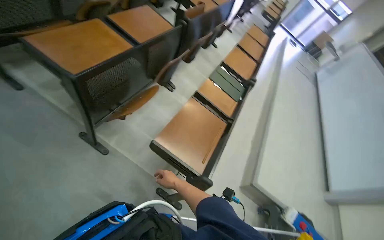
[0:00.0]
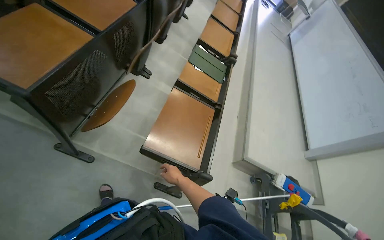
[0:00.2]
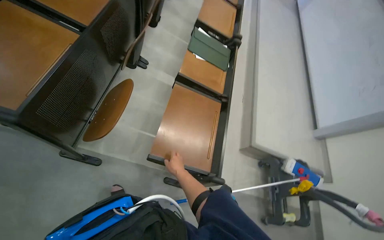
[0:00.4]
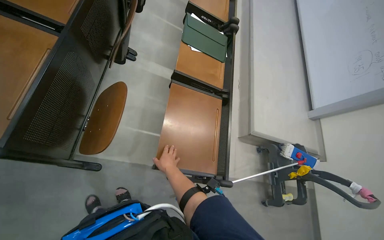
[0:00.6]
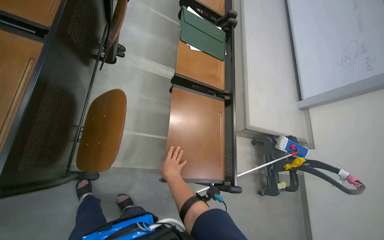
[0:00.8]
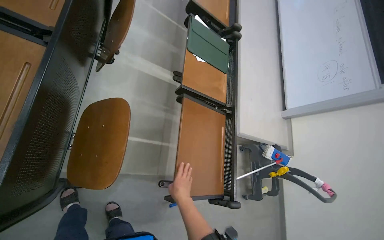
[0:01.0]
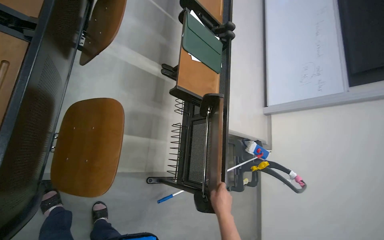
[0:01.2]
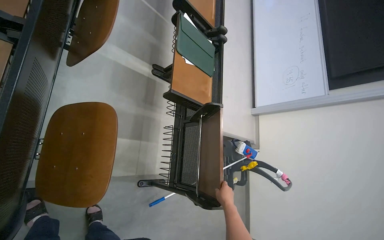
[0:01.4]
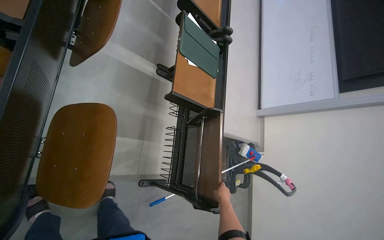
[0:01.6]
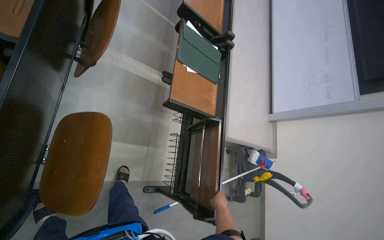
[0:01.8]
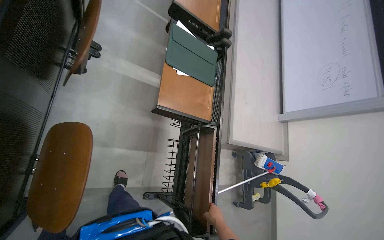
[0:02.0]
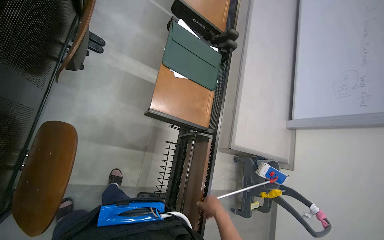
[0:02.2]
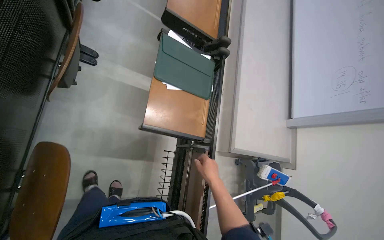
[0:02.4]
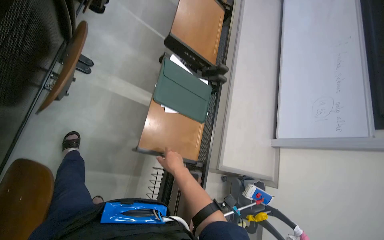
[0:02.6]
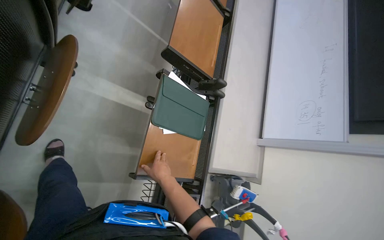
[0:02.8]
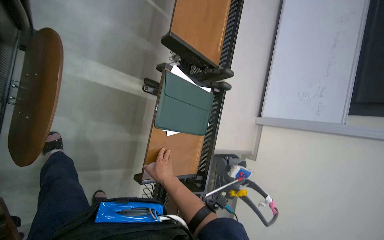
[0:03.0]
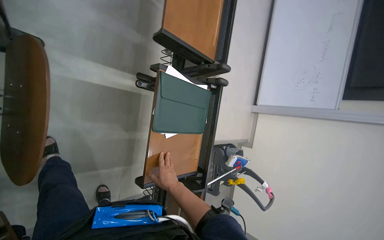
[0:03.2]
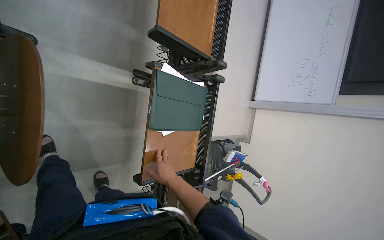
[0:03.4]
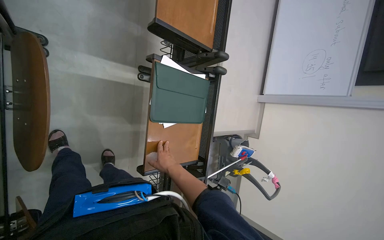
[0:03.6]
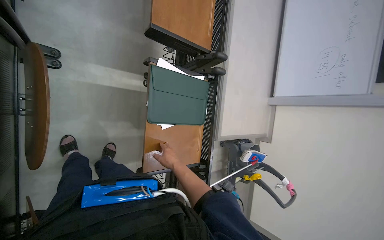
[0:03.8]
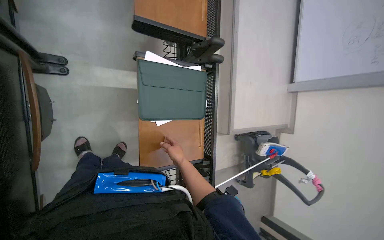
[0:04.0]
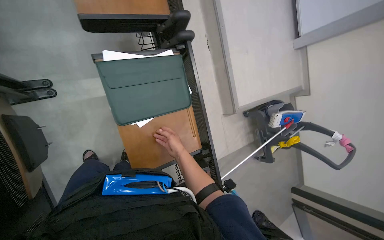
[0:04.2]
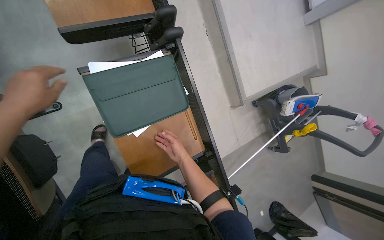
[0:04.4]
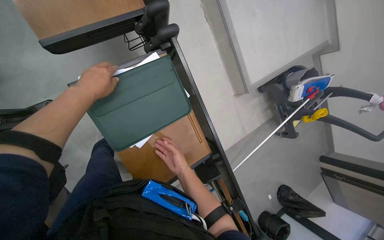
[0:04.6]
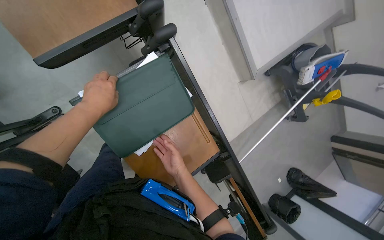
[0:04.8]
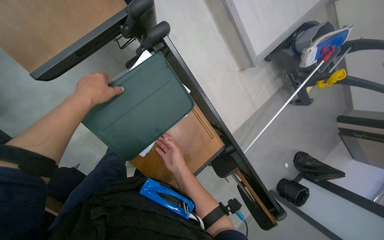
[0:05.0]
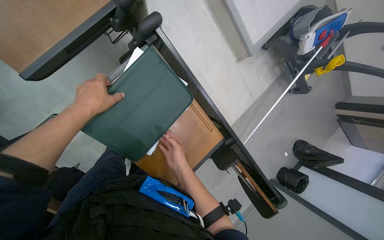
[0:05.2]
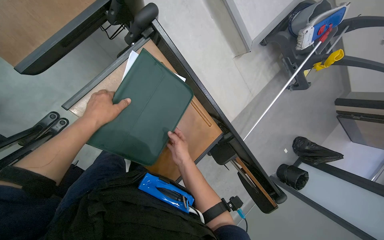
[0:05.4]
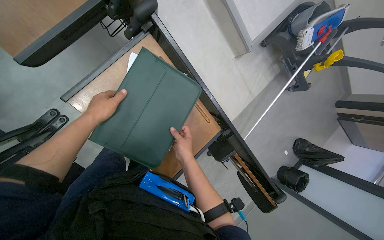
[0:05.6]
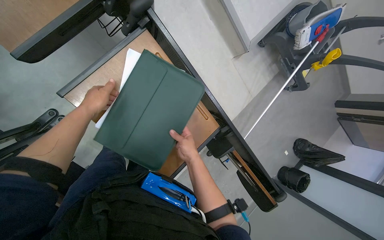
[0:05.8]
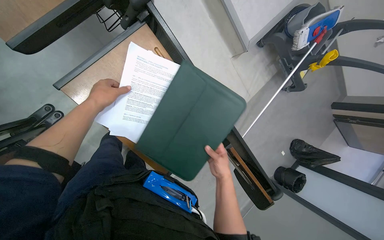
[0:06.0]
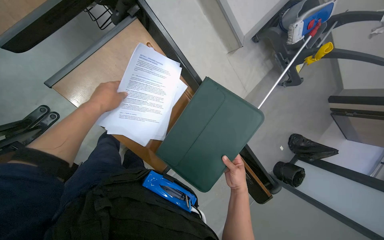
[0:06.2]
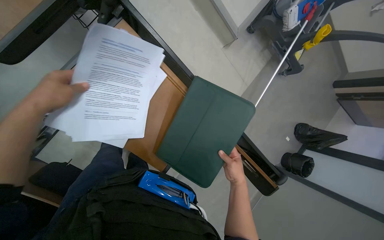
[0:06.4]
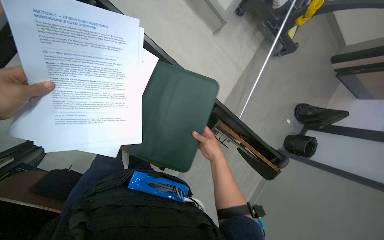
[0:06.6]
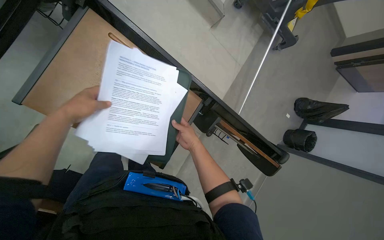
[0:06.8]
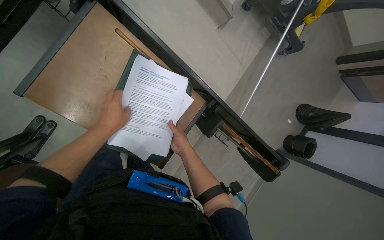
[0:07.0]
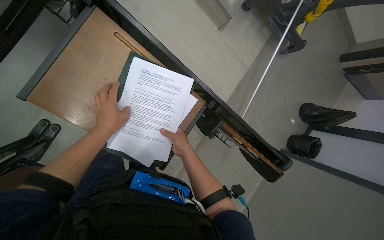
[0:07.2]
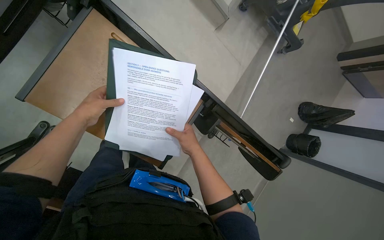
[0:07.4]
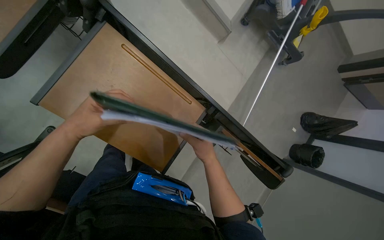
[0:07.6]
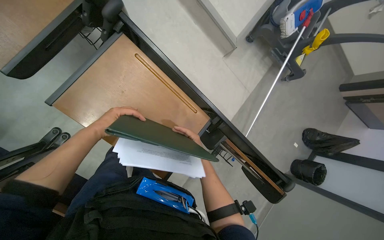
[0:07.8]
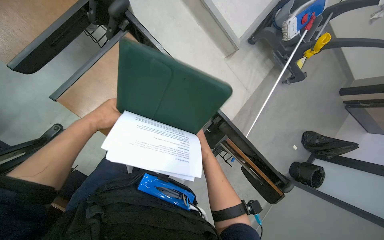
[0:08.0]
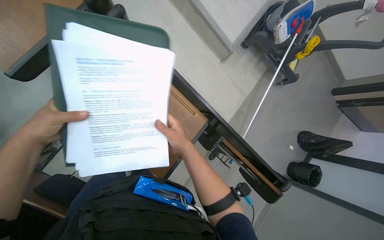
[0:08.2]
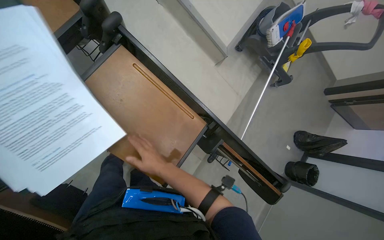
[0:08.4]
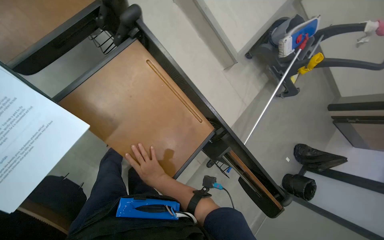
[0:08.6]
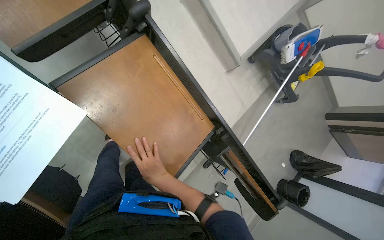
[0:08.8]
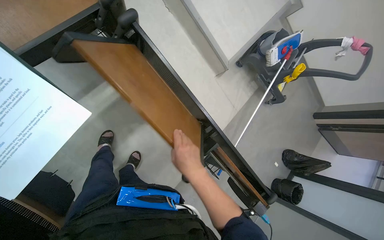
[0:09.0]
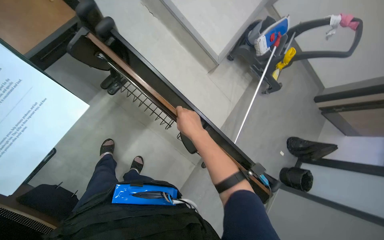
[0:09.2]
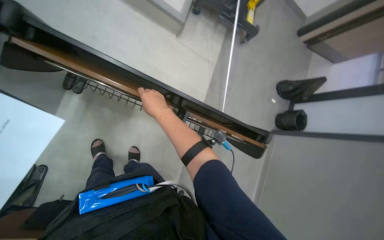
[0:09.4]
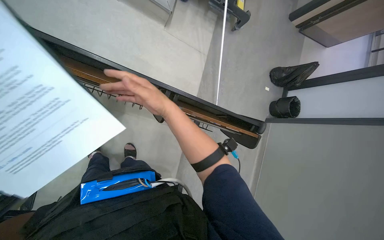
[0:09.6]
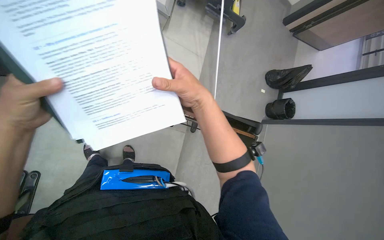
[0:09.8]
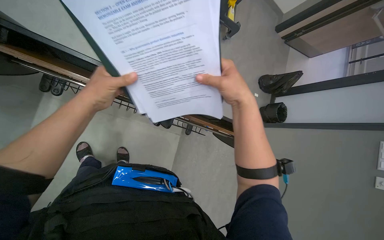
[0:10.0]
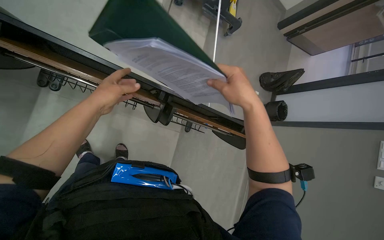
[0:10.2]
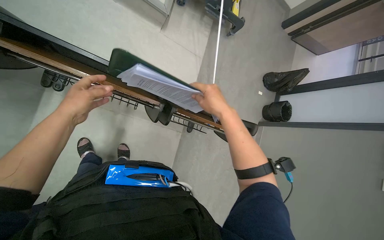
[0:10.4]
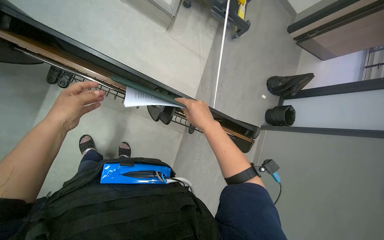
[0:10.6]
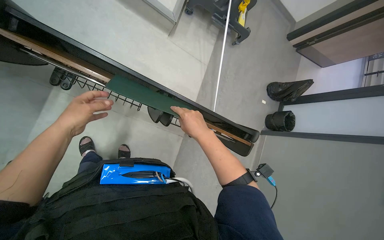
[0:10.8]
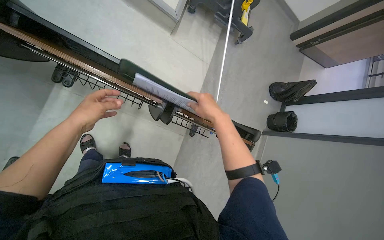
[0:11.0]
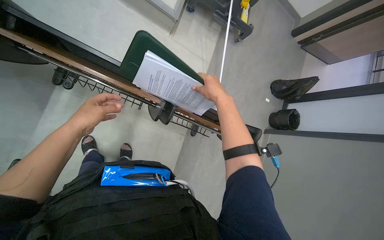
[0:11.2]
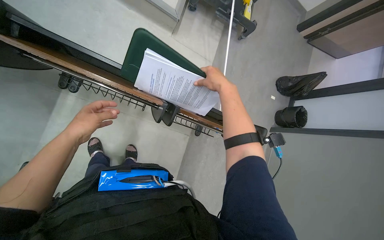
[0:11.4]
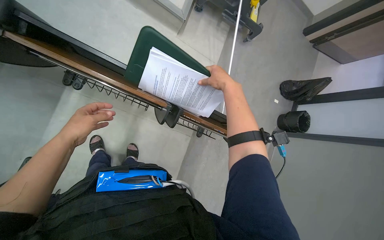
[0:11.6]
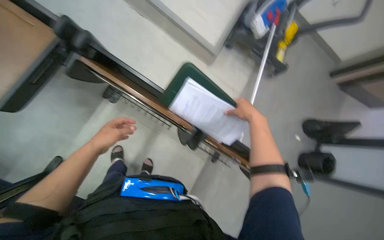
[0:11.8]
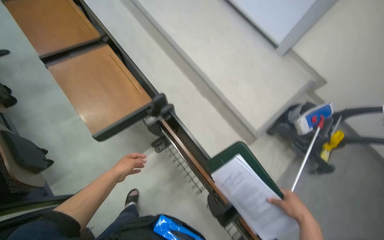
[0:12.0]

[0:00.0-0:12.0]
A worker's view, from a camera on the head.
Job: organizing items.
The whole recording: Organizing papers on desk. The worker organizes papers and a folder on a desk in the lecture hall.
0:00.0 to 0:01.6: The camera travels roughly 80 cm. The wearer looks approximately 30 degrees further to the right. The view tilts some 30 degrees downward.
0:01.6 to 0:03.0: The wearer moves some 60 cm.
0:03.0 to 0:04.4: The wearer moves approximately 40 cm. The camera is aimed approximately 25 degrees further to the left. The camera pitches downward, by about 15 degrees. The scene turns approximately 30 degrees counterclockwise in the picture.
0:04.4 to 0:06.0: The view tilts some 15 degrees downward. The right hand is displaced nearer to the camera by approximately 10 cm.
0:06.0 to 0:07.6: The left hand moves nearer and farther over about 20 cm, changing direction 2 times. Meanwhile the right hand reaches some 10 cm to the left, then returns.
0:09.0 to 0:10.4: The camera pitches downward, by roughly 15 degrees. Everything in view rotates about 25 degrees counterclockwise.
0:10.4 to 0:12.0: The wearer looks some 35 degrees further to the left. The camera pitches upward, by roughly 35 degrees.

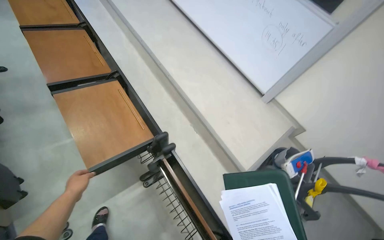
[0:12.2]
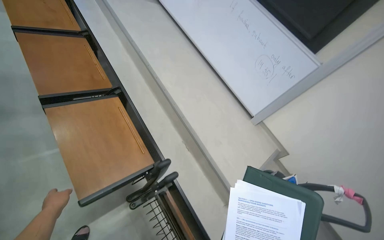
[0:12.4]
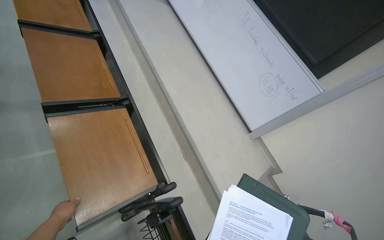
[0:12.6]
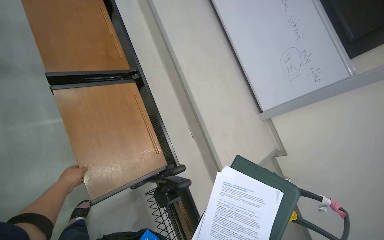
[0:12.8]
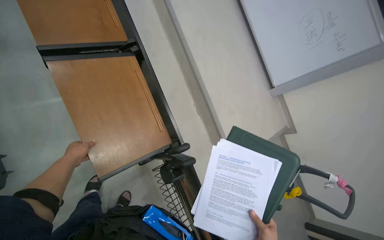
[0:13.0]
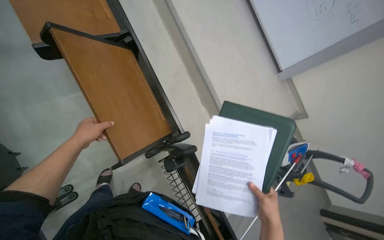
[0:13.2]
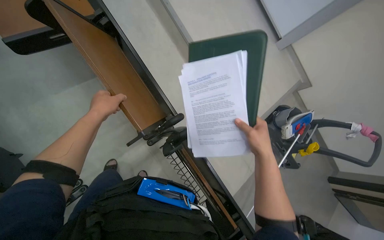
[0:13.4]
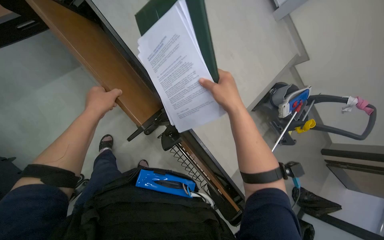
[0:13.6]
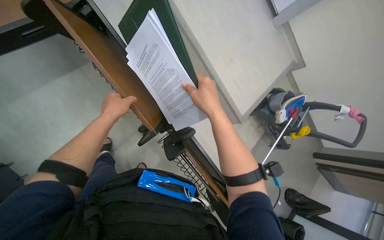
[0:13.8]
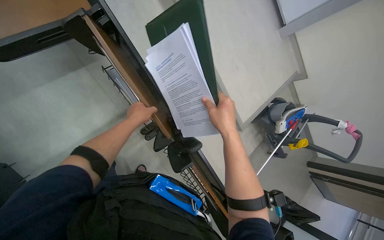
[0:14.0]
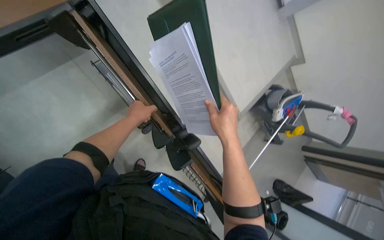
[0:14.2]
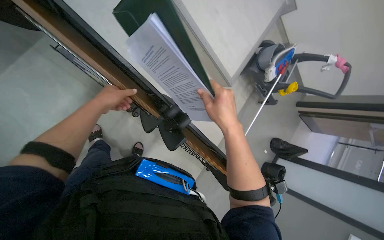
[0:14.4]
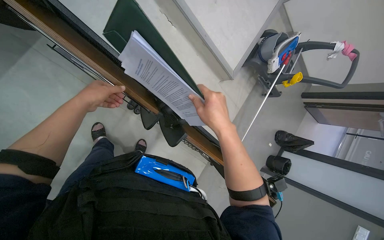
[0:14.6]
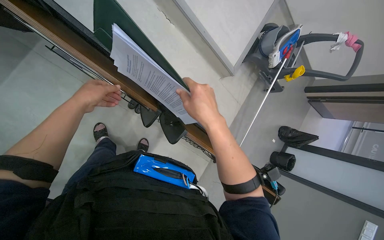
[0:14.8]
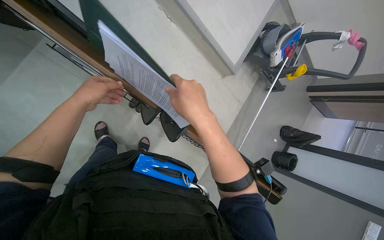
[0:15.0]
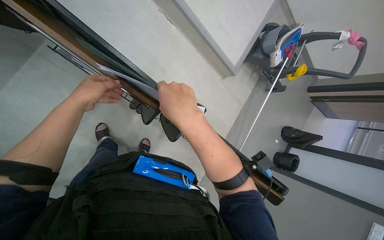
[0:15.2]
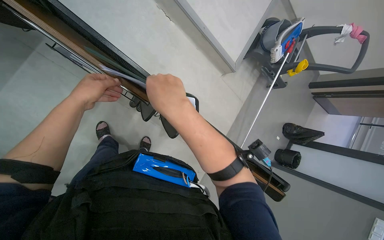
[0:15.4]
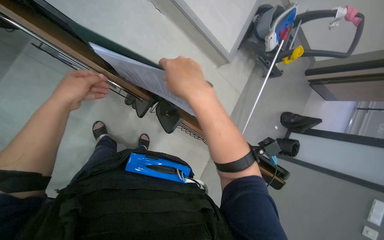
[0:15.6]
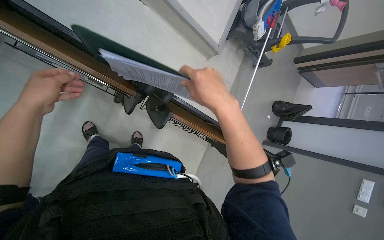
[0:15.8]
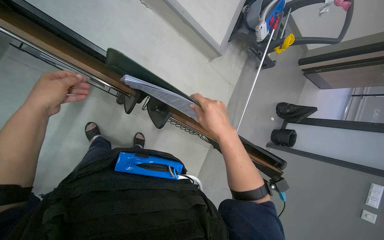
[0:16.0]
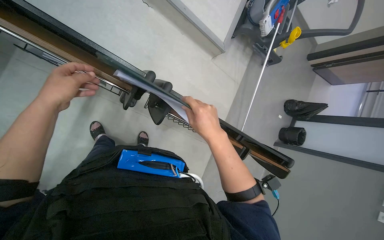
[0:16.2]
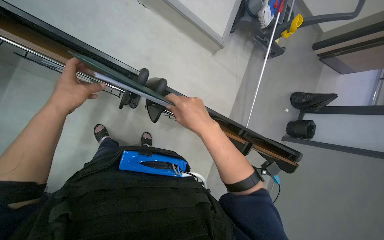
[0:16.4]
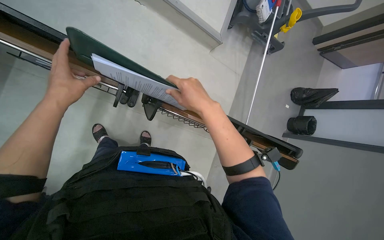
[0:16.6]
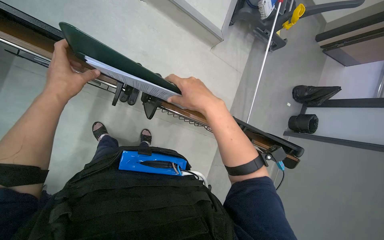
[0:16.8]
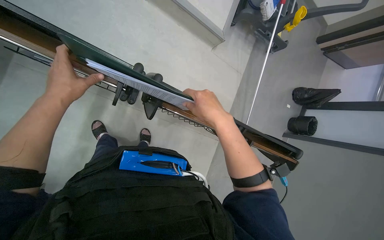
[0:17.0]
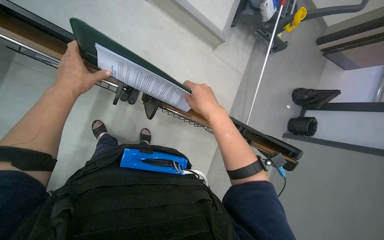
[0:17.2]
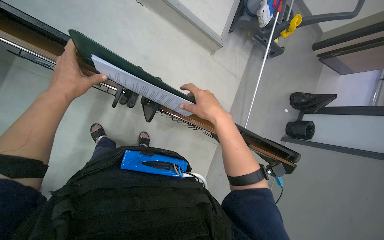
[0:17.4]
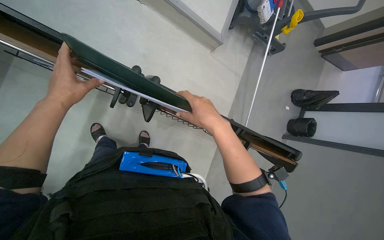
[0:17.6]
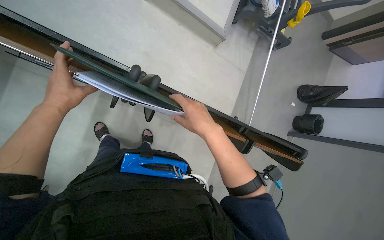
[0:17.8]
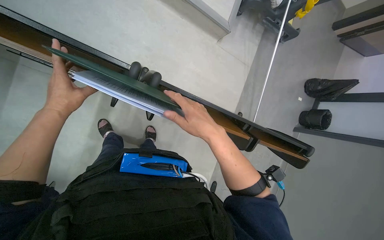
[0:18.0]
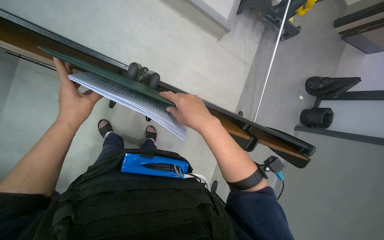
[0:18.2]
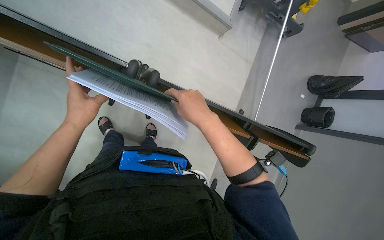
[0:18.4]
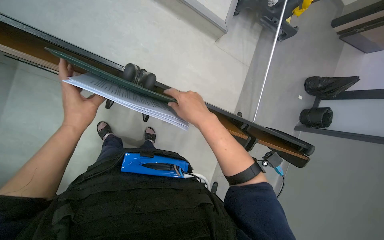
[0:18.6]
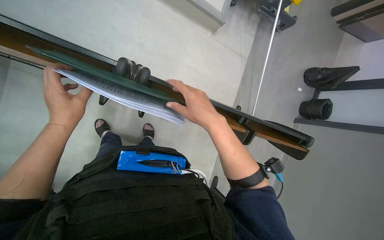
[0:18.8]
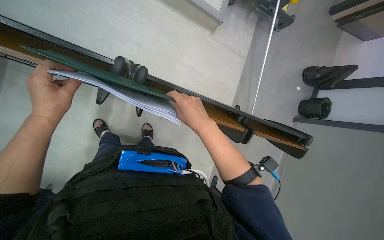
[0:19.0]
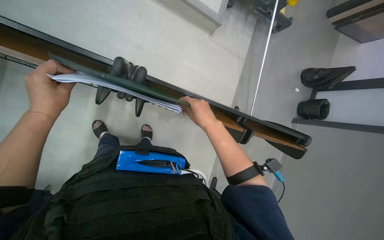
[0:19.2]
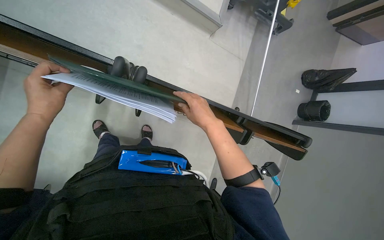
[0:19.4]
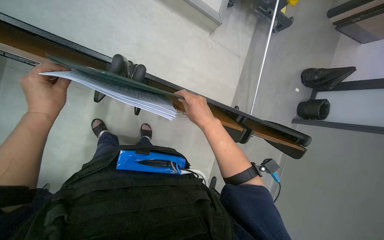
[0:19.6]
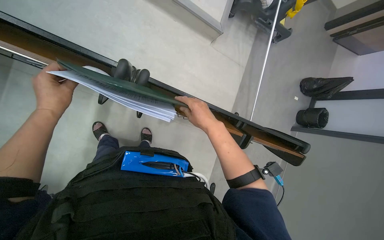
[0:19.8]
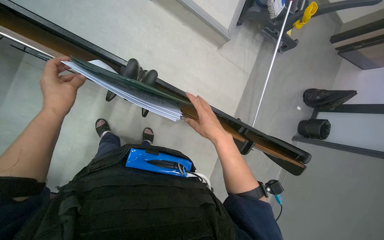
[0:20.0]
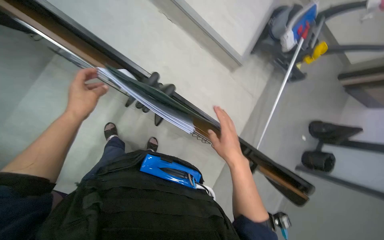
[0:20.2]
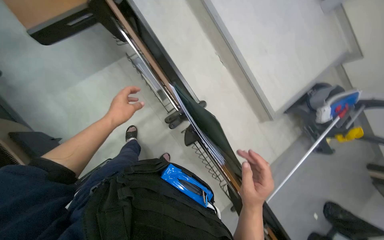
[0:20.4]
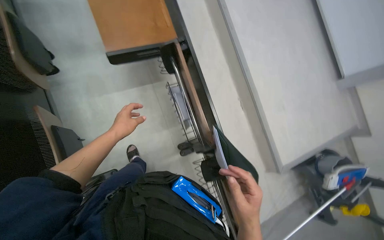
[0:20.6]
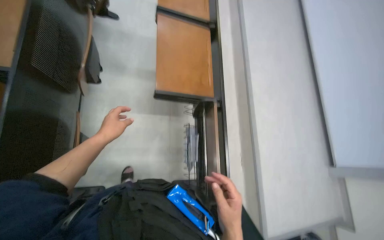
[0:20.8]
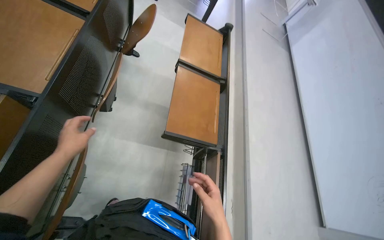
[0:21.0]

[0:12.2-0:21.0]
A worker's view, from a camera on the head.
Job: organizing items.
The whole recording: Organizing papers on desk. The worker organizes papers and a folder on a desk in the lecture hall.
0:12.2 to 0:13.6: The view tips downward by roughly 30 degrees.
0:13.6 to 0:15.2: The view tilts about 20 degrees downward. The right hand moves to the left and nearer to the camera, approximately 15 cm.
0:15.2 to 0:16.6: The right hand is displaced farther from the camera by some 15 cm.
0:16.6 to 0:18.0: The hands are busy where they are.
0:19.6 to 0:21.0: The wearer moves about 50 cm. The view tilts about 55 degrees upward. Everything in view rotates approximately 80 degrees clockwise.
